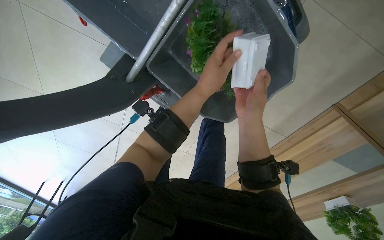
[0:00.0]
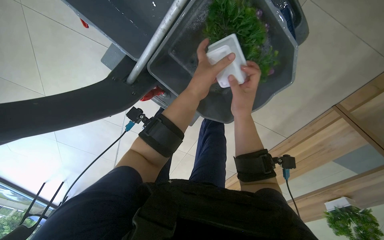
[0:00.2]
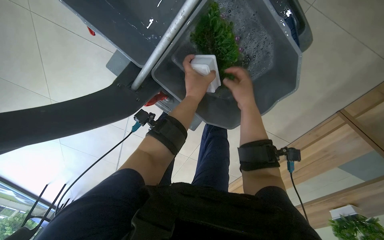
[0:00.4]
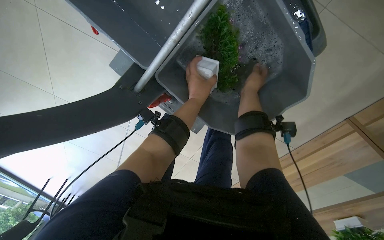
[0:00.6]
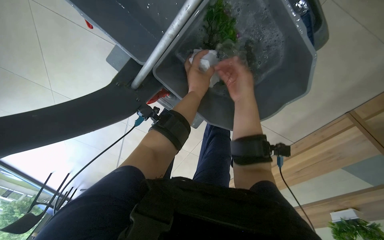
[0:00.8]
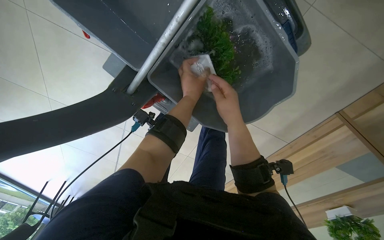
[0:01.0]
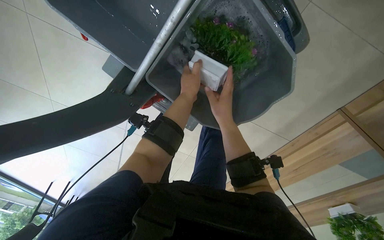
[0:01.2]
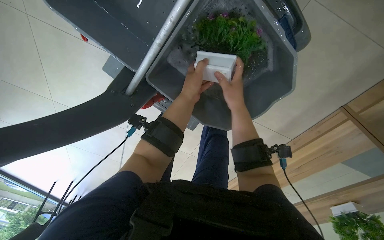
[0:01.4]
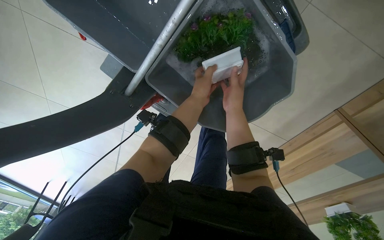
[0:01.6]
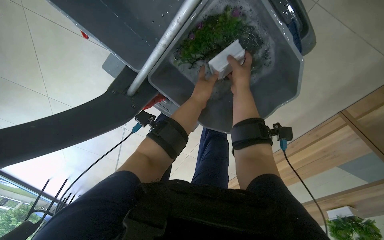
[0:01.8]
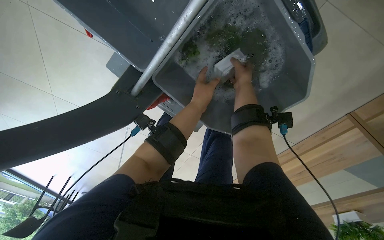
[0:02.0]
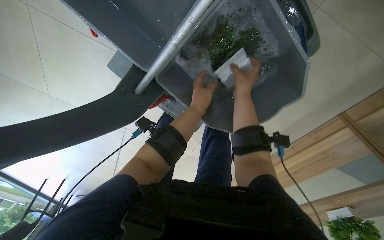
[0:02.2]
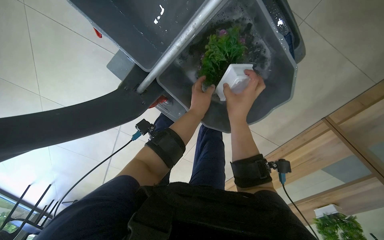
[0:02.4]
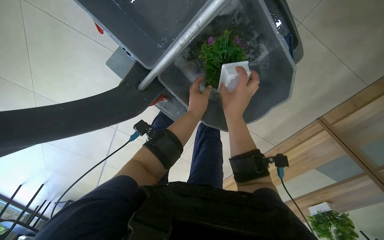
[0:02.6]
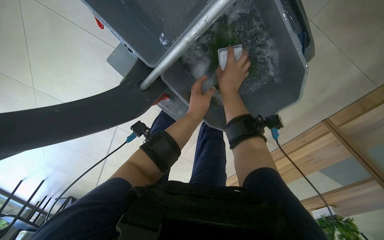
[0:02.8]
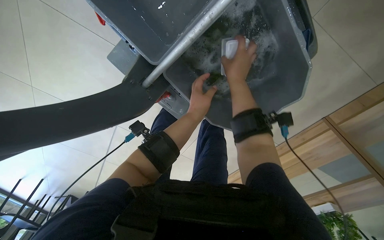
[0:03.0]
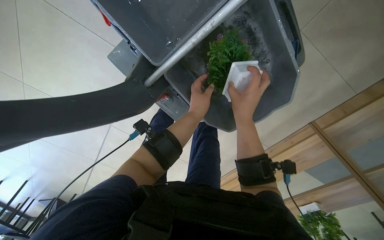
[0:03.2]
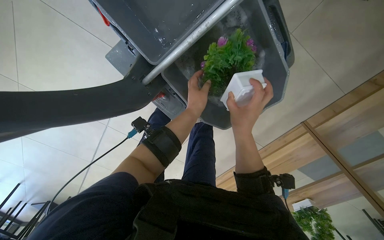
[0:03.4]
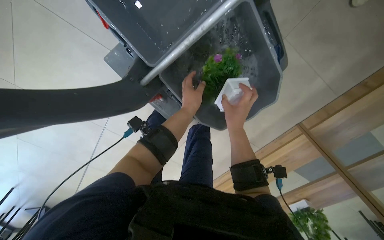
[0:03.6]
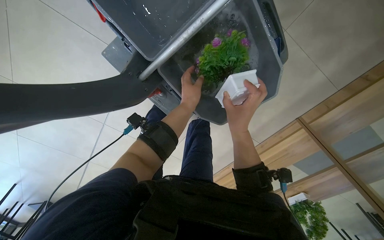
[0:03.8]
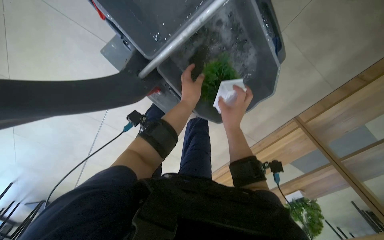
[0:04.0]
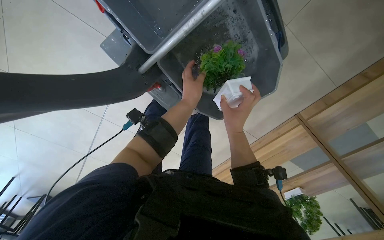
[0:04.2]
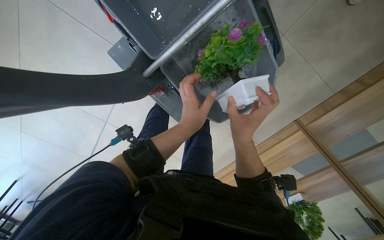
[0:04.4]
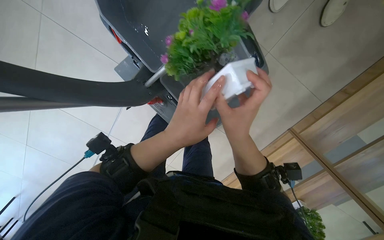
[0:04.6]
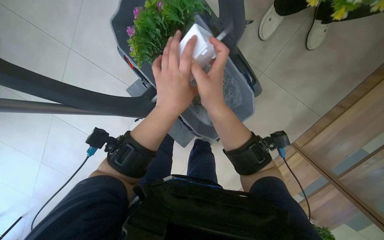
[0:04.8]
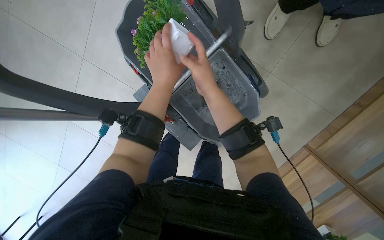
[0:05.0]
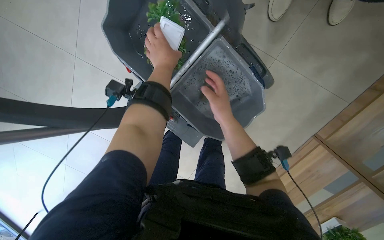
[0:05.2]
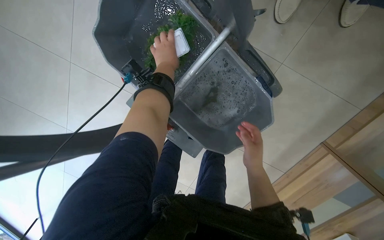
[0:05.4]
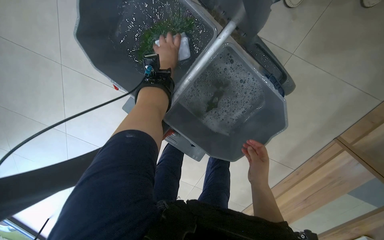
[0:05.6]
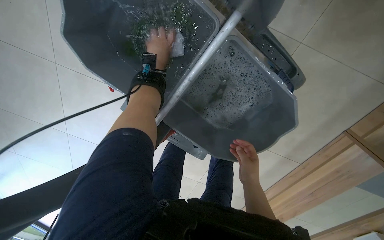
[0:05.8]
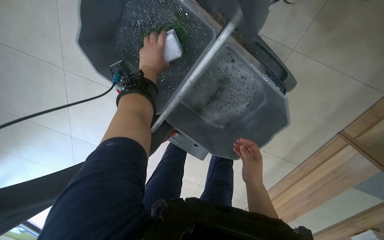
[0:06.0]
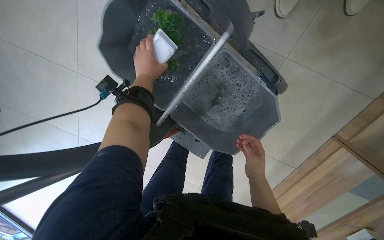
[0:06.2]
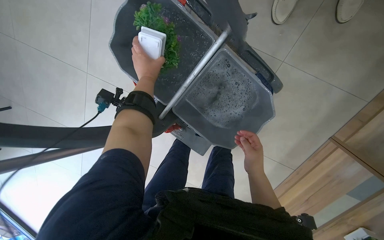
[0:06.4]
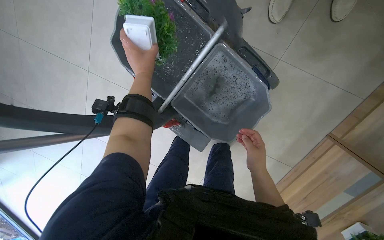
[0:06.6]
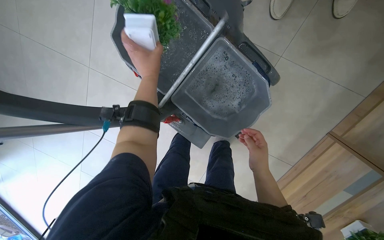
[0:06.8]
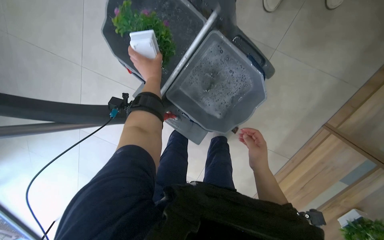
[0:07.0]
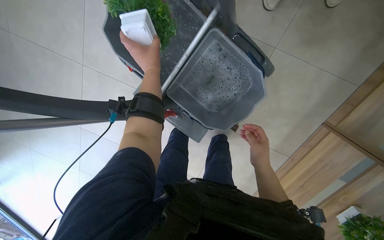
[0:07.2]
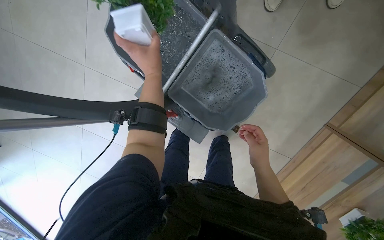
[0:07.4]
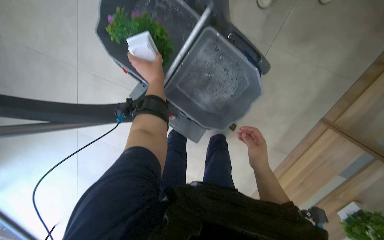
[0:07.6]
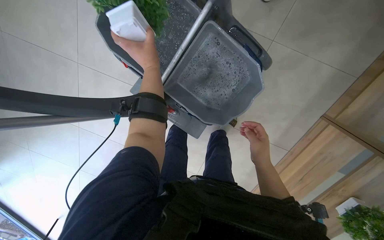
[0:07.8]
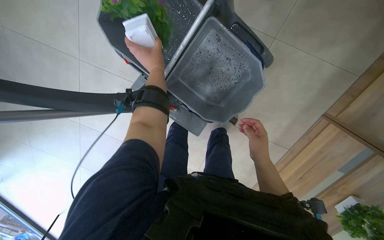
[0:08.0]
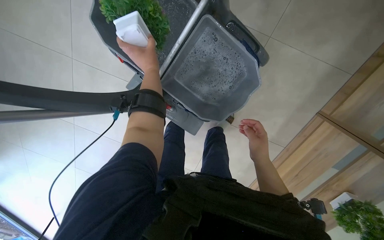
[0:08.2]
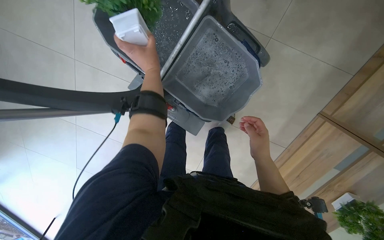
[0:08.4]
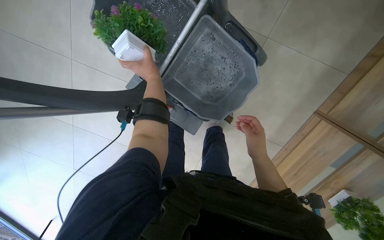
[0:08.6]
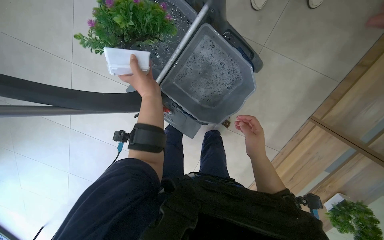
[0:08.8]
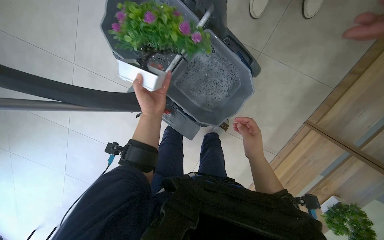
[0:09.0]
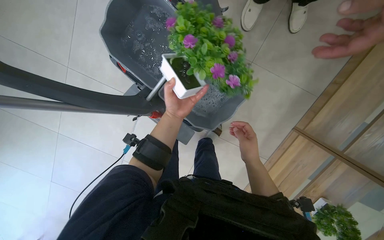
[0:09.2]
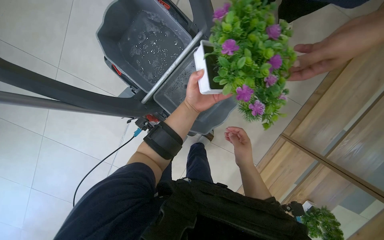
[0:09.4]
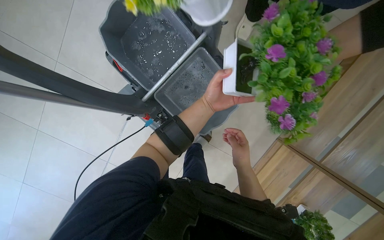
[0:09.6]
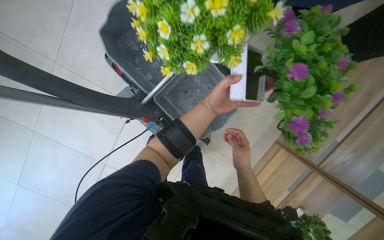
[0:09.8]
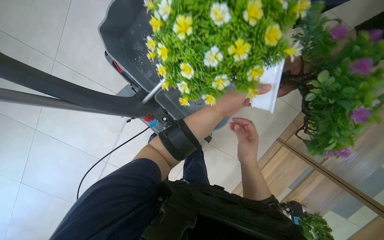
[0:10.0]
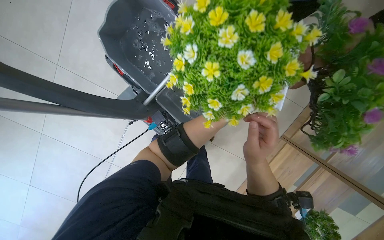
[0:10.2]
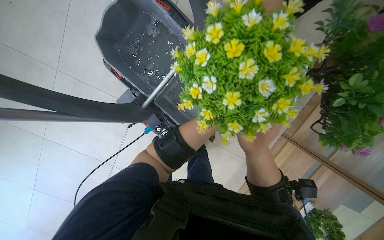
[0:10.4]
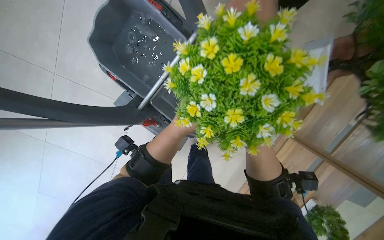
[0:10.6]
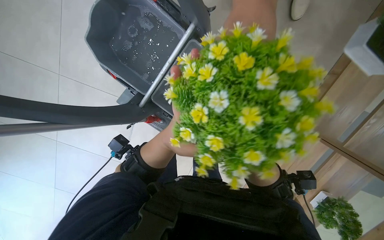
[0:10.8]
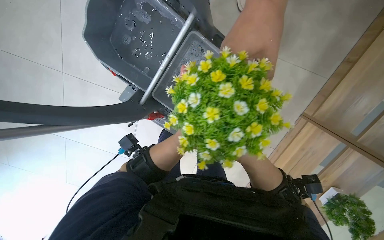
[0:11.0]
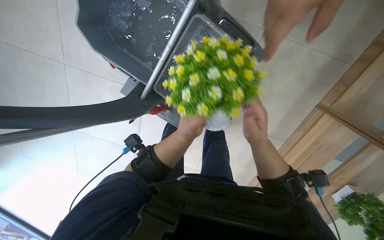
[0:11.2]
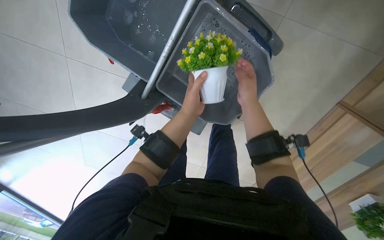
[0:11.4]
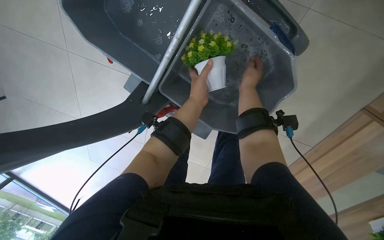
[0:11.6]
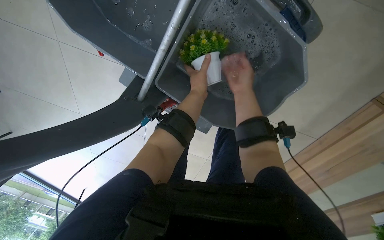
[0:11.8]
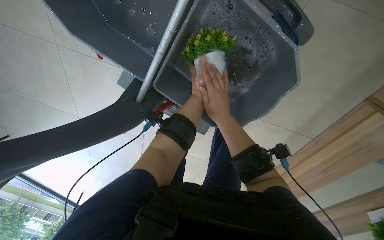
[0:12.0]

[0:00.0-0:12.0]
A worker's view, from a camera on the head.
Job: wiping surfaces.
The whole recording: Washing potted plants. The worker washes potted plants in a bucket of water.
0:00.0 to 0:01.6: The right hand shifts about 10 cm farther from the camera.
0:01.6 to 0:03.0: The right hand moves up and down the picture over some 15 cm, changing direction 2 times.
0:03.0 to 0:04.4: The right hand shifts approximately 20 cm down the picture.
0:07.6 to 0:09.0: The left hand shifts approximately 20 cm down the picture and nearer to the camera.
0:09.0 to 0:10.4: The right hand reaches some 10 cm nearer to the camera, then returns.
0:10.4 to 0:12.0: The view tips downward by some 15 degrees. The right hand travels to the left and up the picture by some 15 cm.

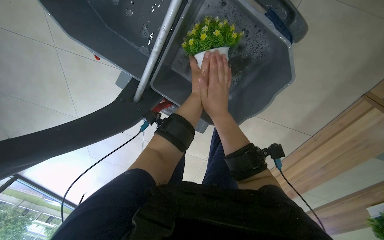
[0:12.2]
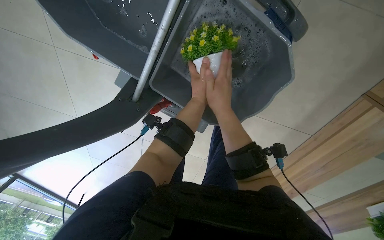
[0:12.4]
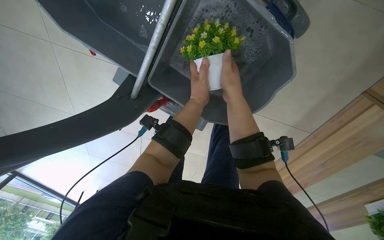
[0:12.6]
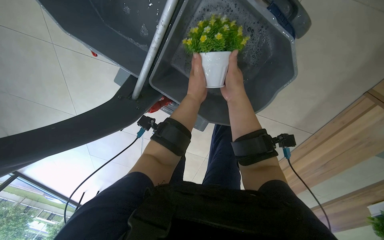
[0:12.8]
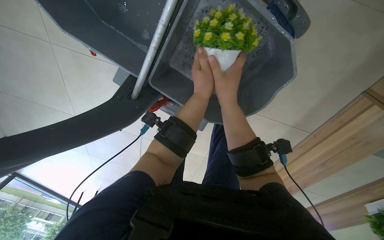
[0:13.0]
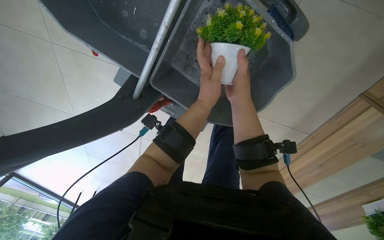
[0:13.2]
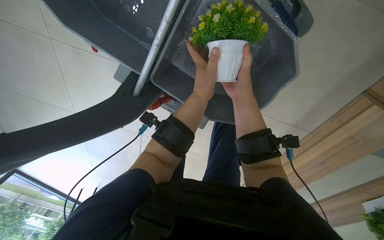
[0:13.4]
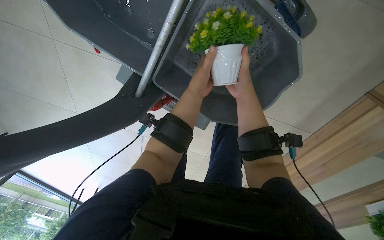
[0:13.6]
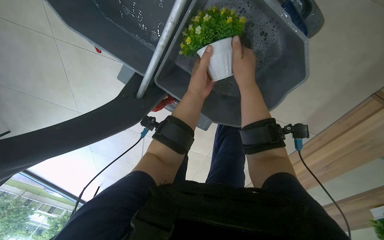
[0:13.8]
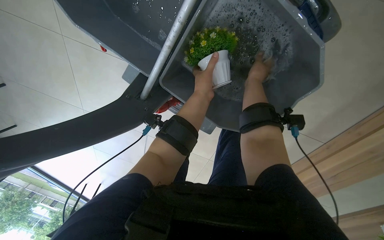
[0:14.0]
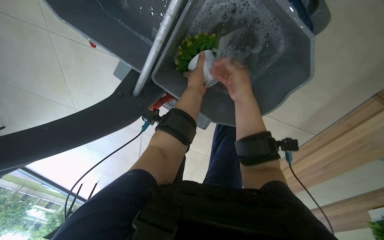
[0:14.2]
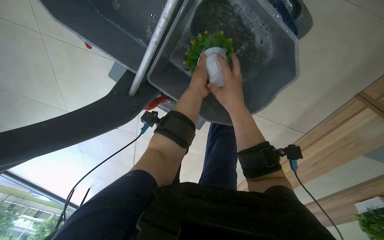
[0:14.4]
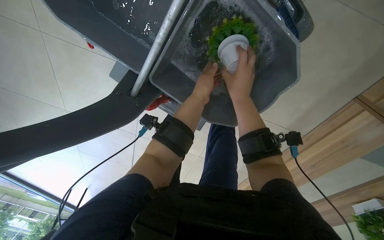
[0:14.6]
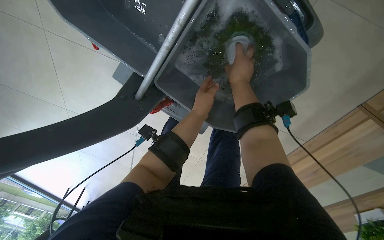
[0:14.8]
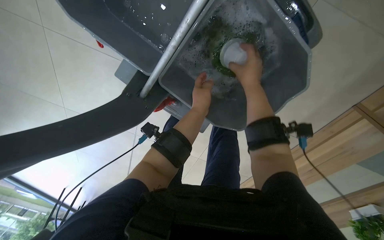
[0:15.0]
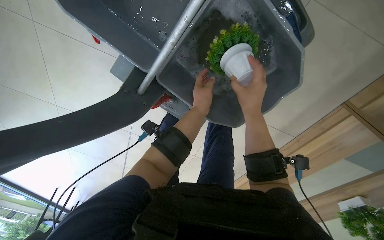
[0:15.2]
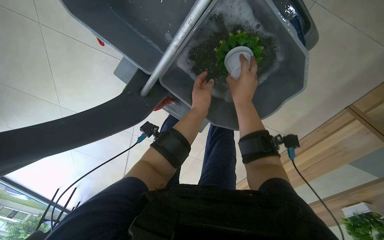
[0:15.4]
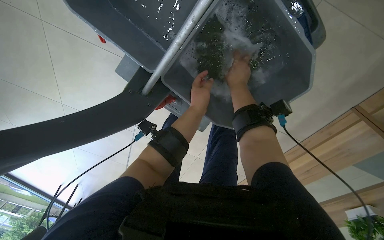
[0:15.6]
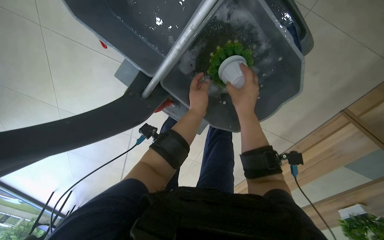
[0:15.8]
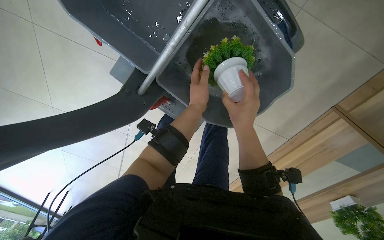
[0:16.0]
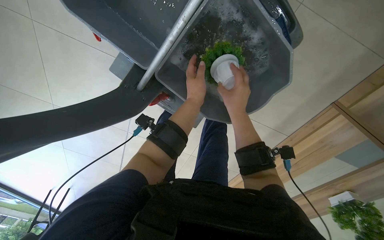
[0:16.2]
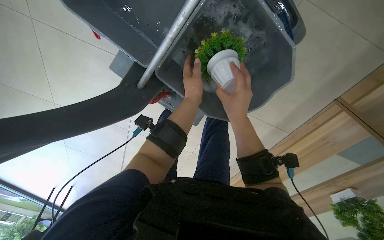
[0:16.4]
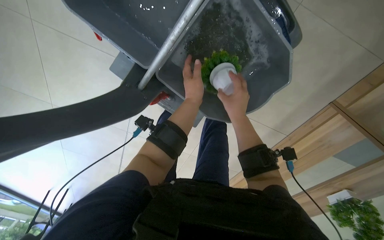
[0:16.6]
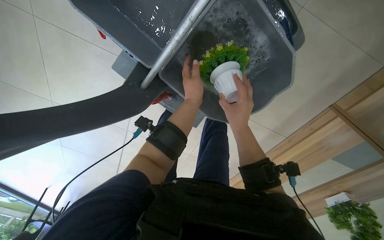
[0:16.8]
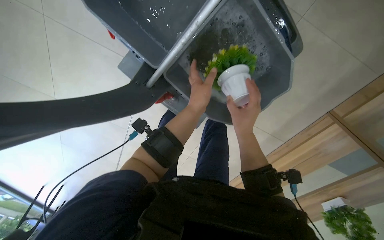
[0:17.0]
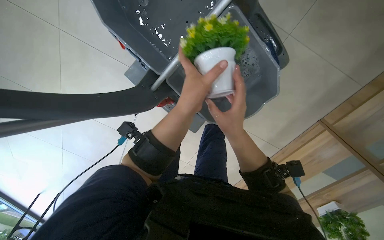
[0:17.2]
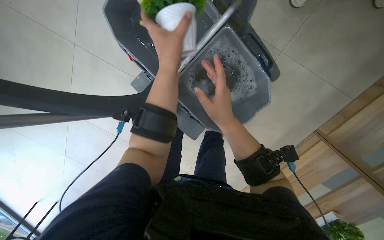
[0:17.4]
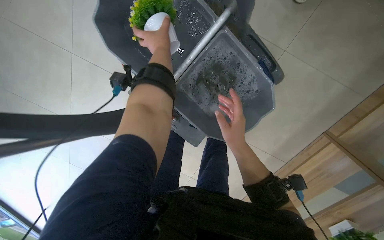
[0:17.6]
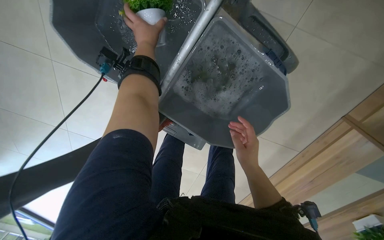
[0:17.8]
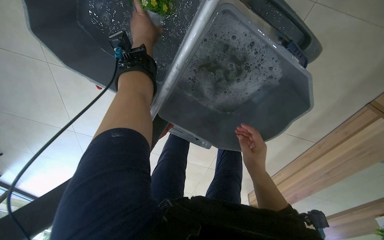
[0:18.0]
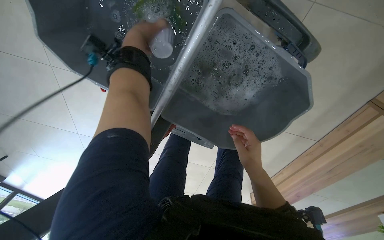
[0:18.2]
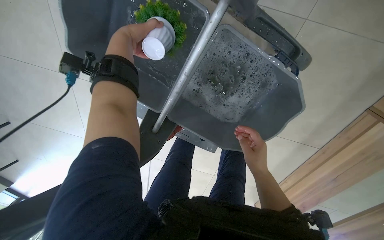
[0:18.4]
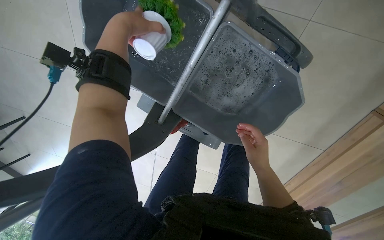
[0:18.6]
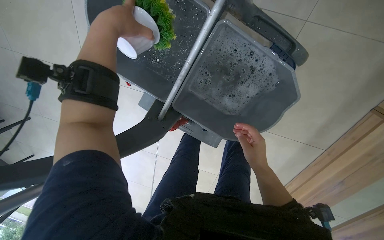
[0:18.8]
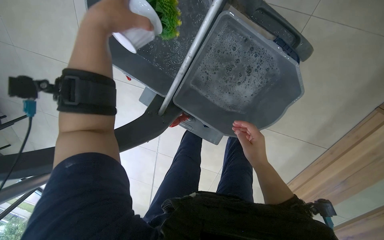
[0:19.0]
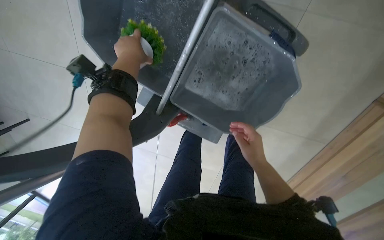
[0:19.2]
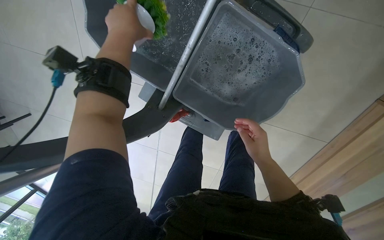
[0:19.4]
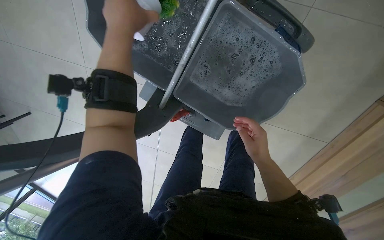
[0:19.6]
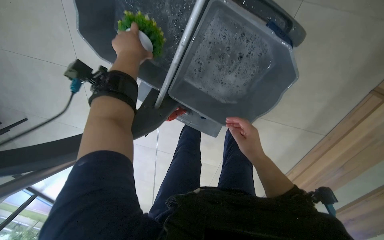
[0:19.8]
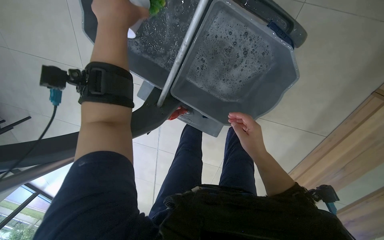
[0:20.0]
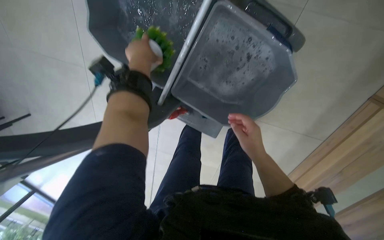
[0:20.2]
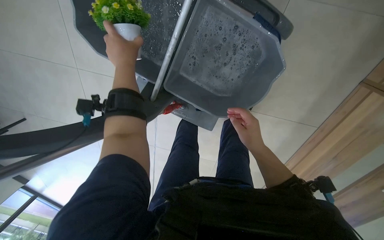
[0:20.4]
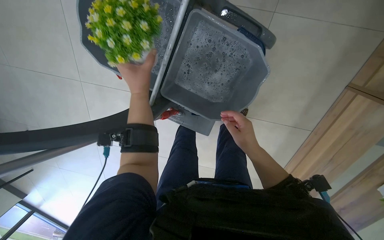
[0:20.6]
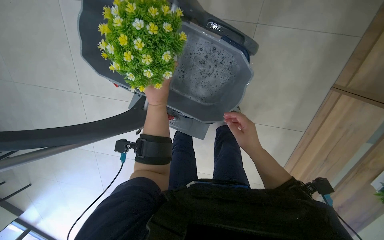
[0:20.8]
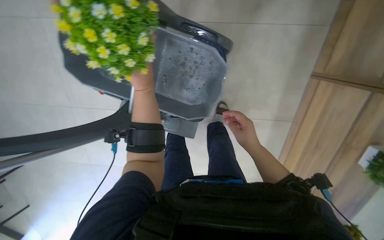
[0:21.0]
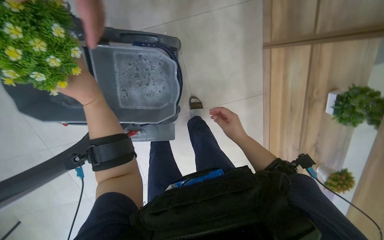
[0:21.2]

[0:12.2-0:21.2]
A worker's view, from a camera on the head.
Job: wiping surfaces.
The whole recording: Washing potted plants. The worker washes potted plants in a bucket of water.
0:13.8 to 0:15.2: The right hand moves nearer and farther over about 10 cm, changing direction 2 times.
0:15.2 to 0:16.6: The right hand reaches roughly 10 cm up the picture, then returns.
0:16.6 to 0:18.2: The left hand heads up the picture, covering some 30 cm.
0:18.2 to 0:19.8: The left hand goes nearer and farther, approximately 15 cm each way, reversing 3 times.
0:19.8 to 0:21.2: The scene rotates counterclockwise by roughly 35 degrees.
